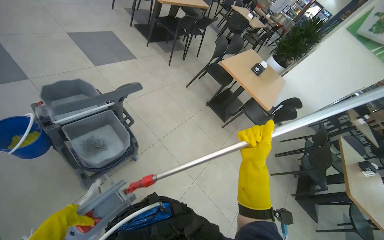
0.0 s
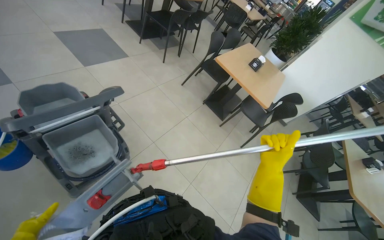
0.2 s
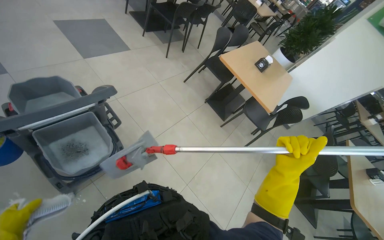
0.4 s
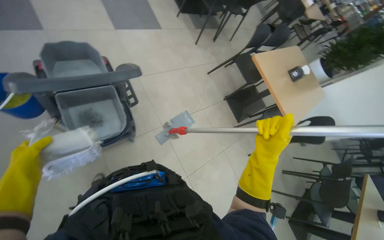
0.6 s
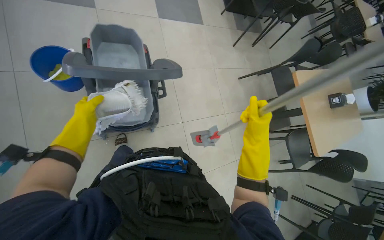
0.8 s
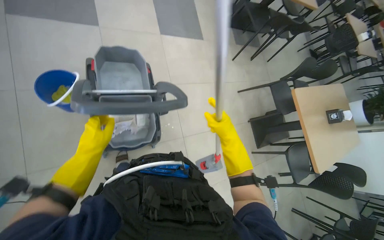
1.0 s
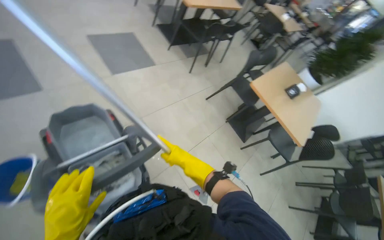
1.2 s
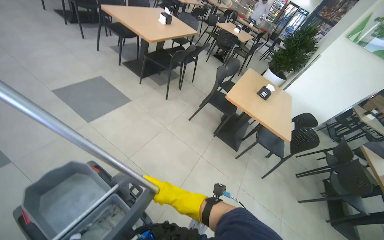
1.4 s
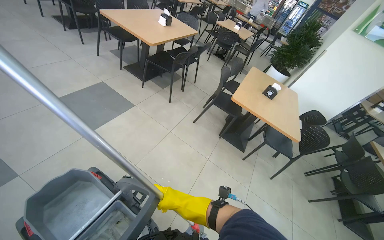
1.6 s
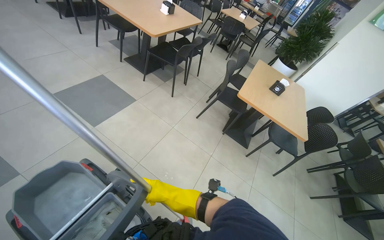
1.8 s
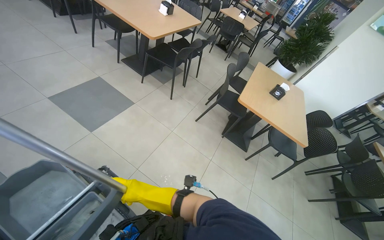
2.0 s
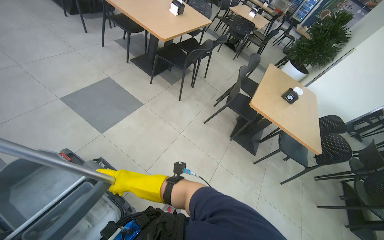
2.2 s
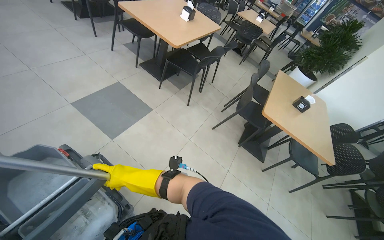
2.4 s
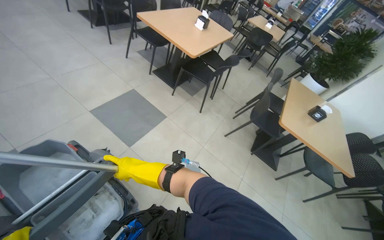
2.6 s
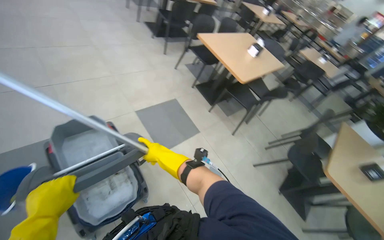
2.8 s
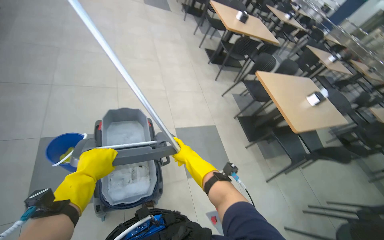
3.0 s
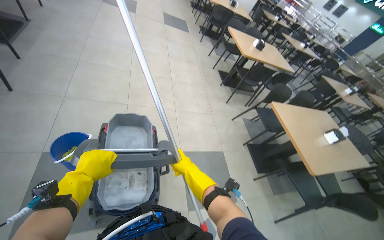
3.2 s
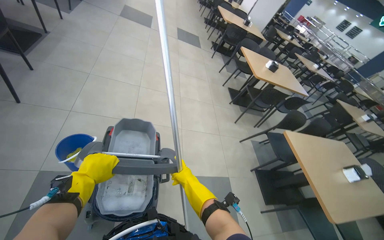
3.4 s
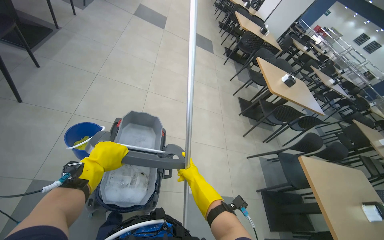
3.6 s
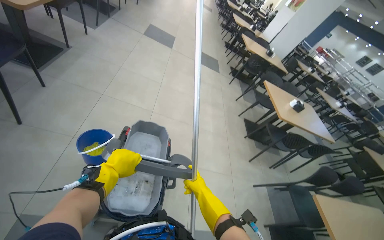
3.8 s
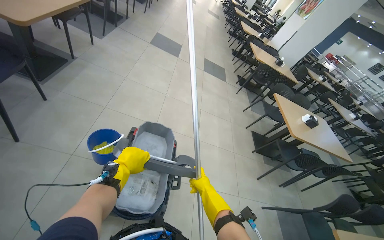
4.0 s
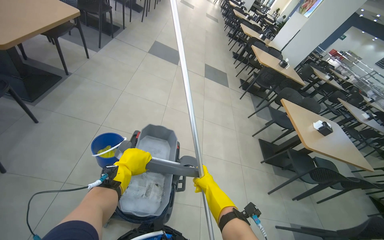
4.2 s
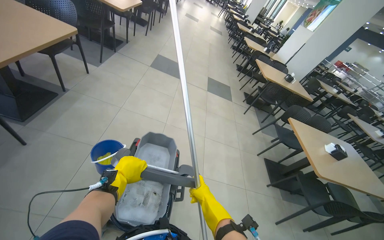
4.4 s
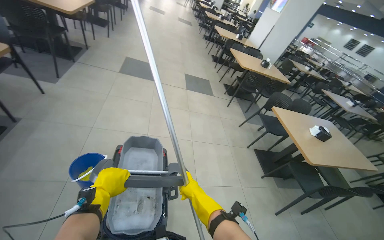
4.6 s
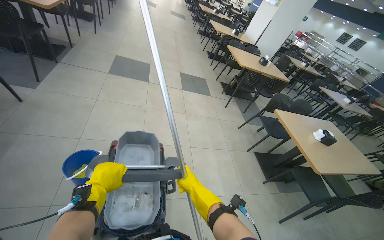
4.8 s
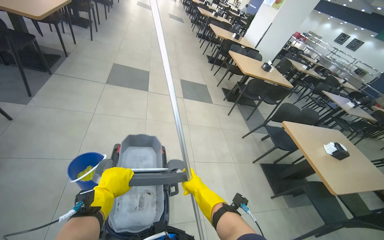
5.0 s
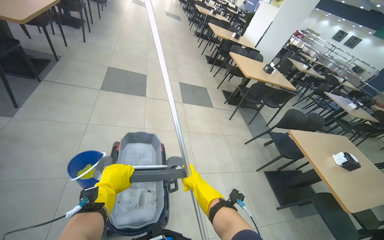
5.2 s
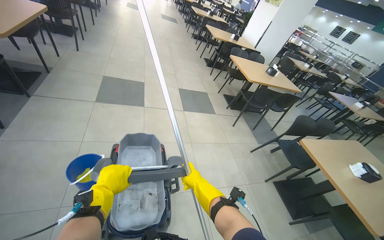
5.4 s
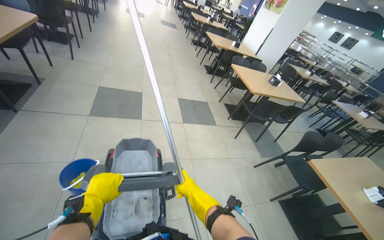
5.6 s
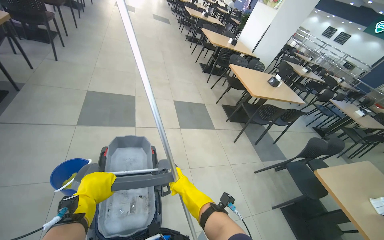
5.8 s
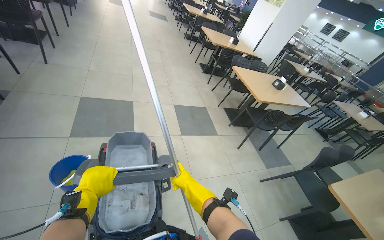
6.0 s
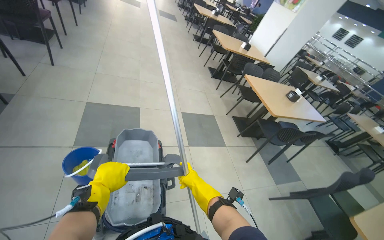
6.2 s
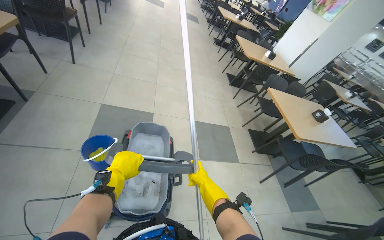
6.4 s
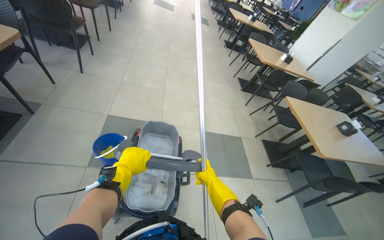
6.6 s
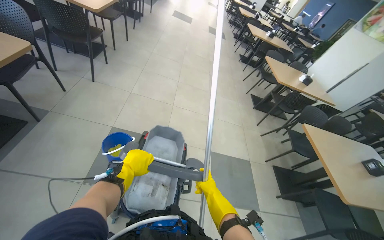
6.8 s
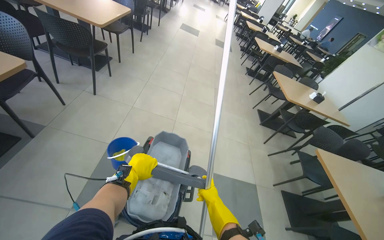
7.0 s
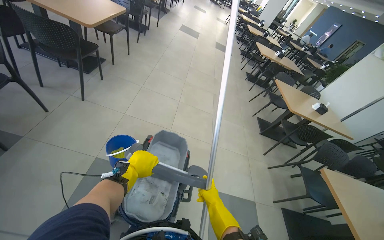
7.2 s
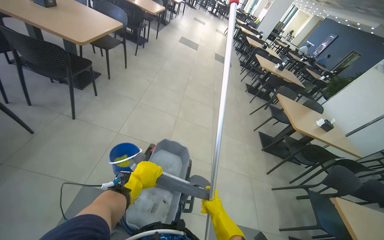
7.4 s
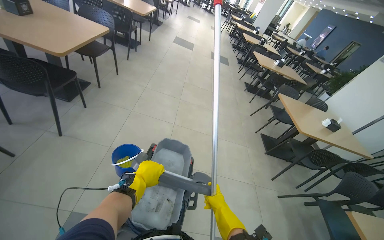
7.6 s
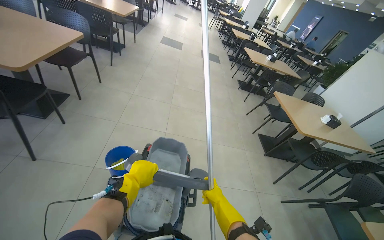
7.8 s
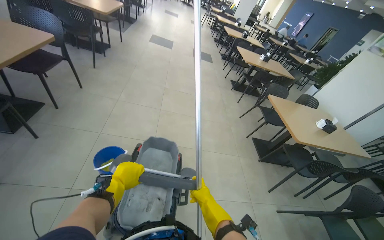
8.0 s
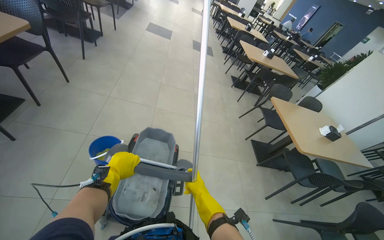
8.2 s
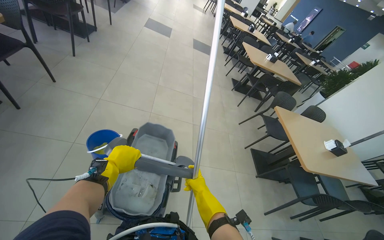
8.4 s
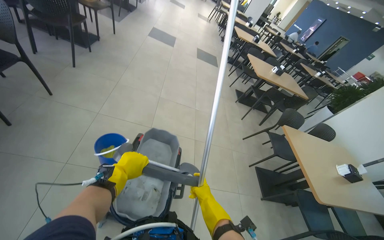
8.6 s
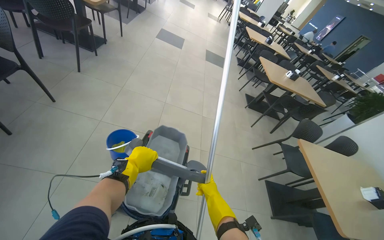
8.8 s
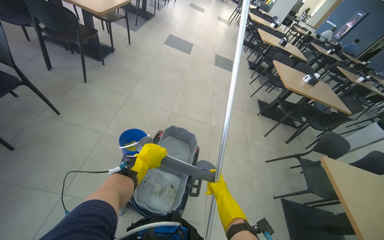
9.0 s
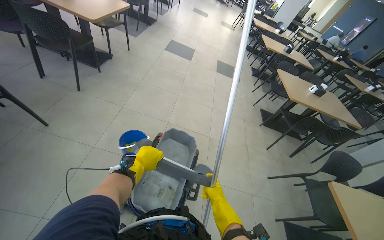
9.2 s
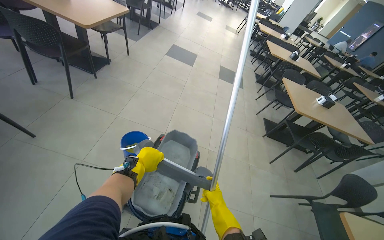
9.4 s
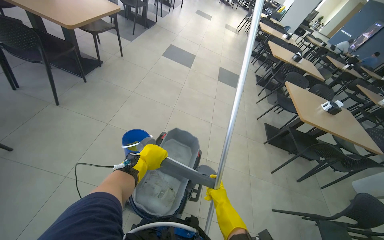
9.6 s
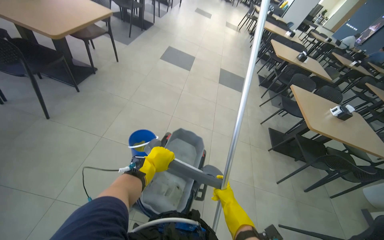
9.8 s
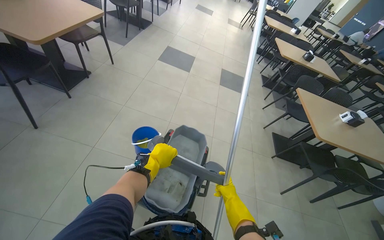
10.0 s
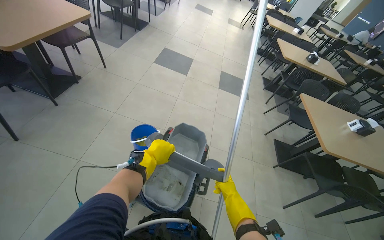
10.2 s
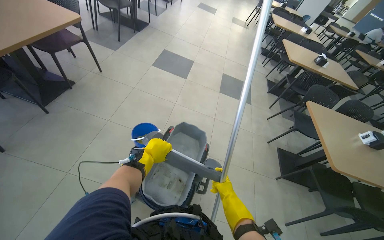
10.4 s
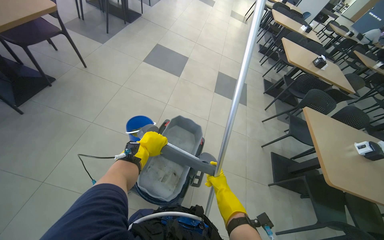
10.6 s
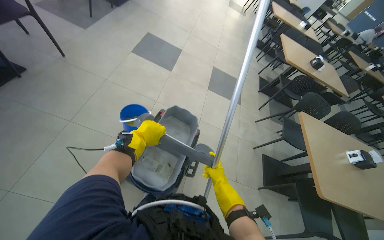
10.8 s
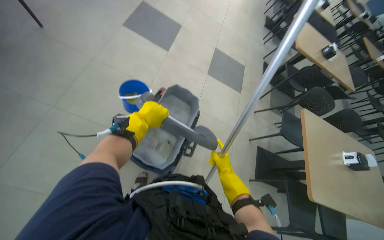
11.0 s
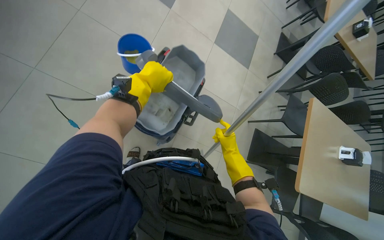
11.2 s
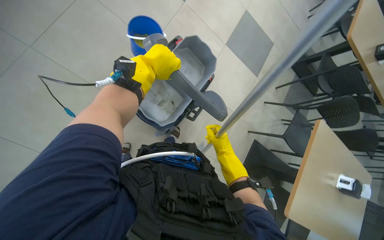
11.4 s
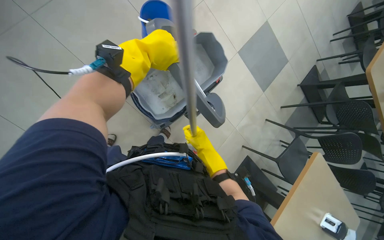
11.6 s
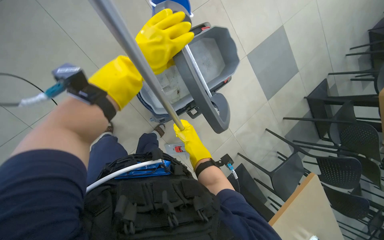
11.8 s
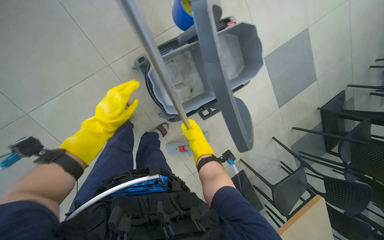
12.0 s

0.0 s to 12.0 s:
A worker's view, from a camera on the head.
Job: preparing cleaning supplies.
The whole recording: Changing mop head. The worker prepares the mop by attaching the head and wringing it in the bucket.
0.0 to 1.6 s: The wearer moves approximately 50 cm.
1.6 to 3.0 s: The camera is carried roughly 90 cm. The head turns to the left by some 40 degrees.
3.0 to 4.4 s: The wearer moves some 1 m. The head turns to the left by roughly 20 degrees. The view tilts about 20 degrees upward.
4.4 to 6.0 s: The head travels some 1.5 m. The head rotates roughly 20 degrees to the right.
6.0 to 7.6 s: The camera travels some 1.5 m. The wearer looks roughly 20 degrees further to the left.
7.6 to 9.0 s: The wearer moves approximately 1 m.
9.0 to 10.4 s: The camera travels approximately 1 m.
10.4 to 12.0 s: The camera travels some 90 cm. The camera pitches downward, by about 30 degrees. Everything in view rotates about 45 degrees clockwise.

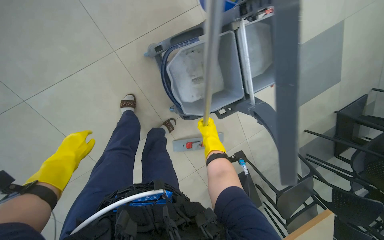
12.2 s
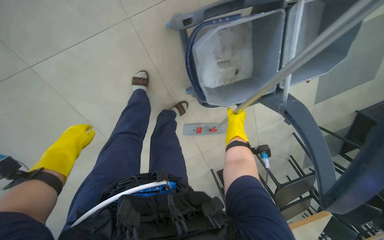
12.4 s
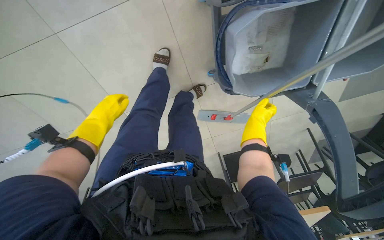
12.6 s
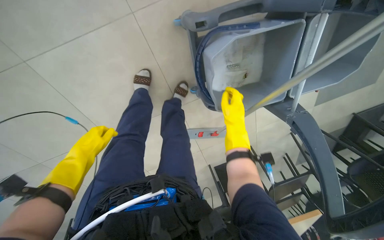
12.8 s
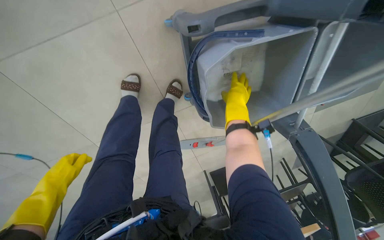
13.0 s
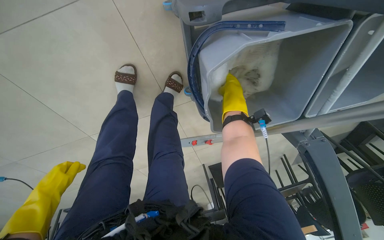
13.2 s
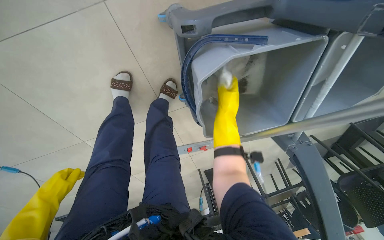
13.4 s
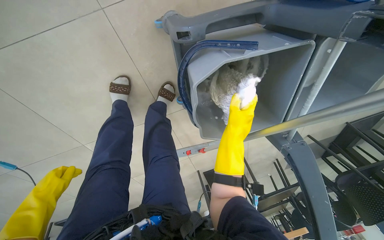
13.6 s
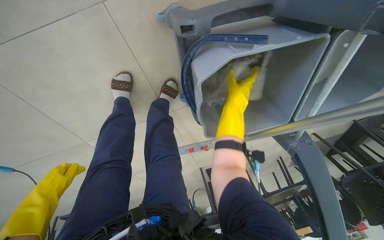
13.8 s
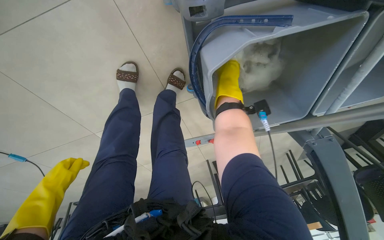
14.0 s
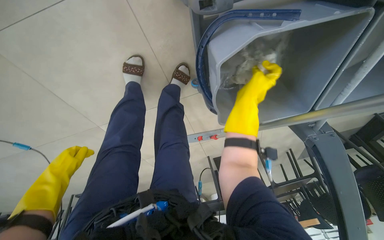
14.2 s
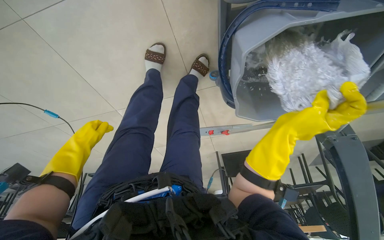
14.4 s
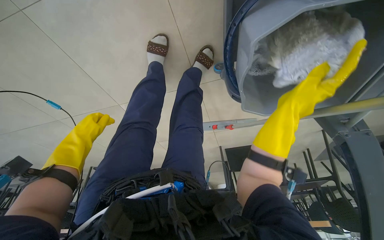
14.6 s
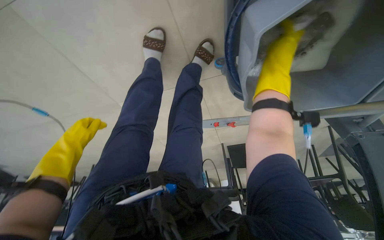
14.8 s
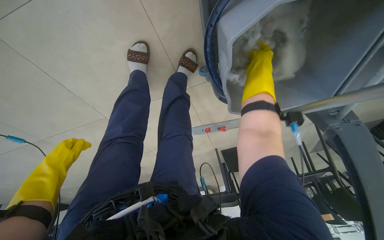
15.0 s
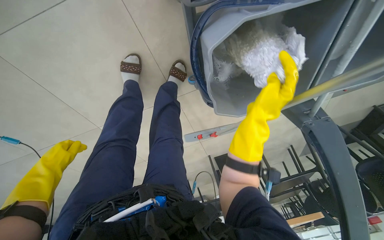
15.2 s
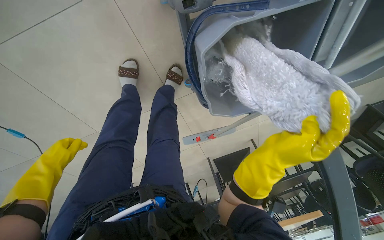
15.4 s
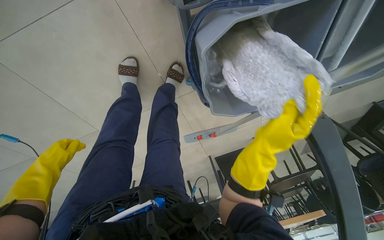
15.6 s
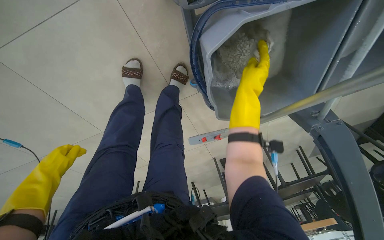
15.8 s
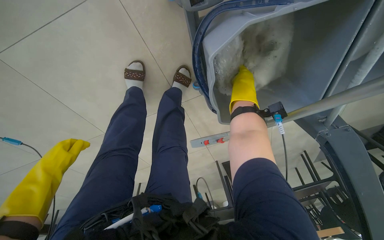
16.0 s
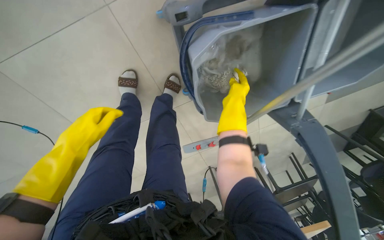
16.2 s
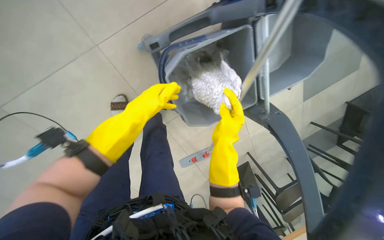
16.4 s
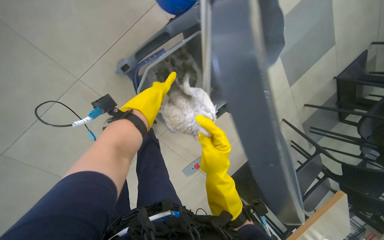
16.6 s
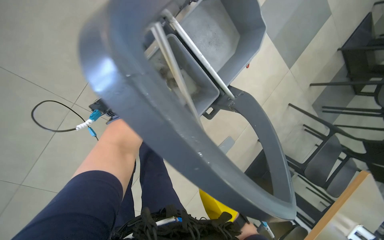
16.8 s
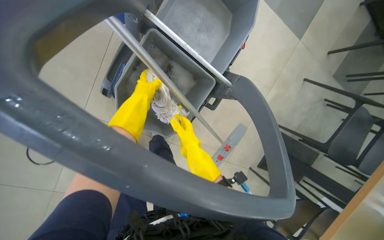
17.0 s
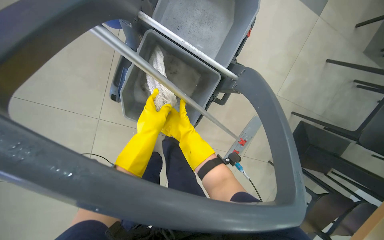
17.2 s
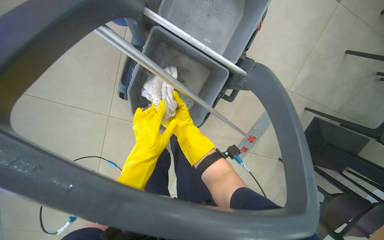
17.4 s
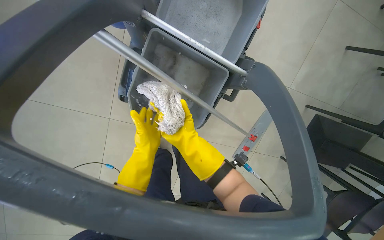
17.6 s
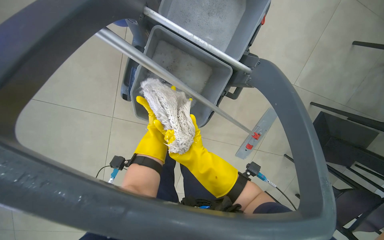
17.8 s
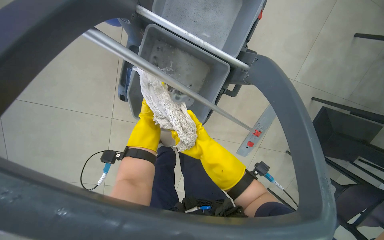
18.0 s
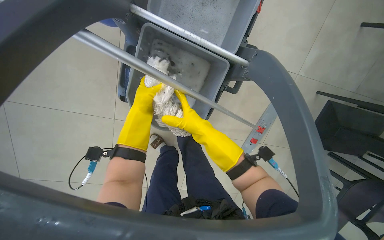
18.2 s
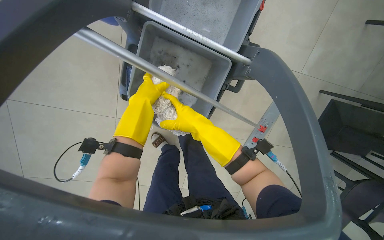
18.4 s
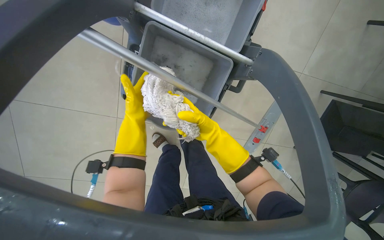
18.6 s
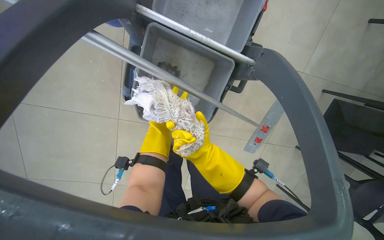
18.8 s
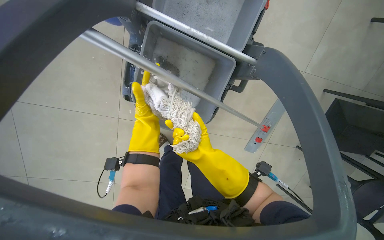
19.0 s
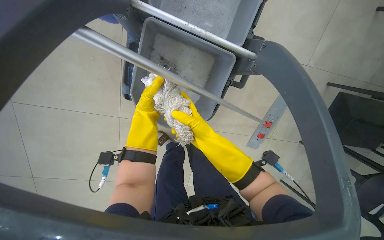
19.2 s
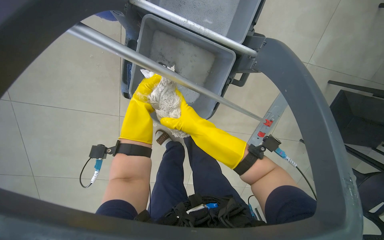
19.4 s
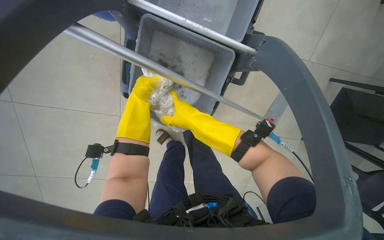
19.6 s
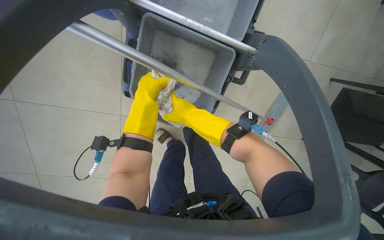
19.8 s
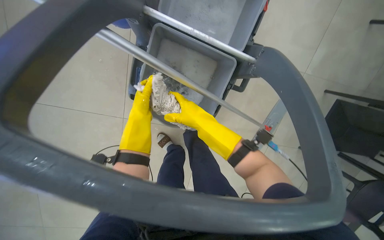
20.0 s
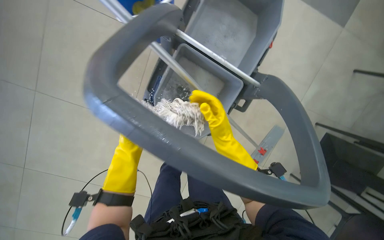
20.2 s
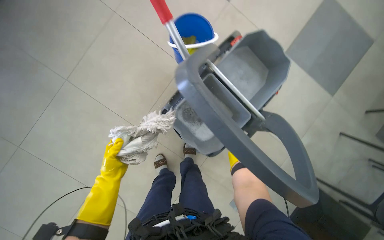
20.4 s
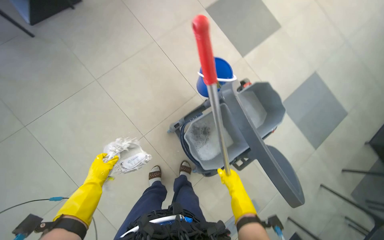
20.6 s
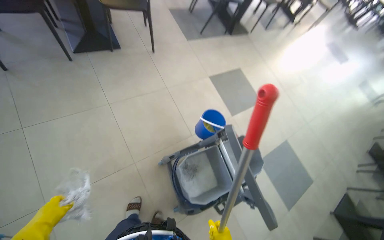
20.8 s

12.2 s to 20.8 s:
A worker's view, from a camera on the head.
Job: preparing cleaning supplies.
The whole recording: Changing mop head. The worker prepares the mop by attaching the head and wringing it in the bucket.
12.2 to 13.6 s: The view tilts roughly 15 degrees downward. The right hand reaches approximately 25 cm up the picture, then returns.
13.6 to 15.0 s: The right hand goes up and down the picture, some 20 cm each way, reversing 2 times.
15.0 to 16.6 s: The view tips upward by some 20 degrees.
16.6 to 18.0 s: The view pans to the left by some 20 degrees. Everything in view rotates approximately 25 degrees counterclockwise.
18.0 to 19.4 s: The right hand swings up and down the picture, approximately 10 cm each way, with 2 reversals. The left hand swings up and down the picture, roughly 15 cm each way, with 2 reversals.
19.4 to 20.8 s: The camera travels approximately 70 cm. The camera sweeps to the right, by roughly 15 degrees. The view tilts about 50 degrees upward. The scene turns approximately 50 degrees clockwise in the picture.
